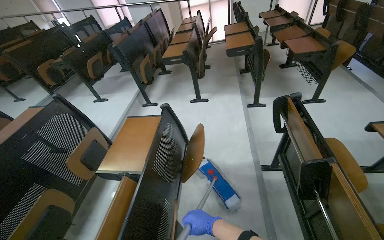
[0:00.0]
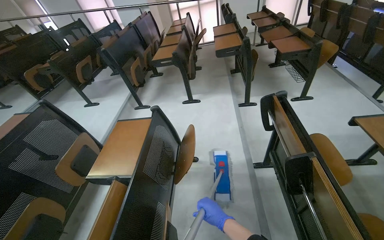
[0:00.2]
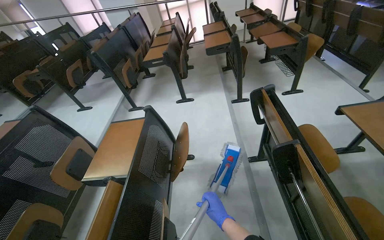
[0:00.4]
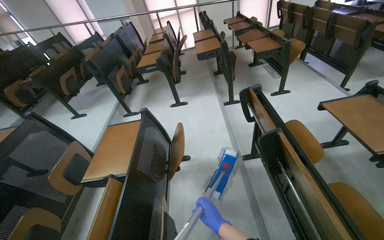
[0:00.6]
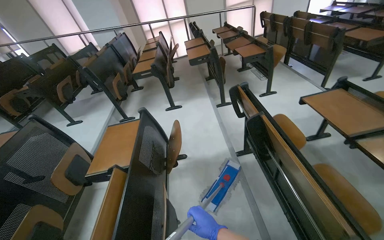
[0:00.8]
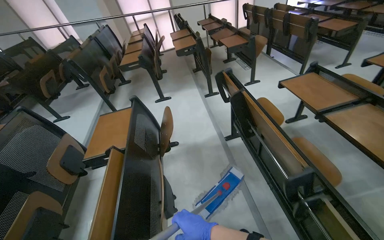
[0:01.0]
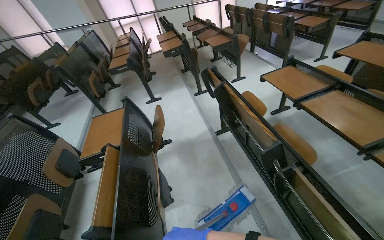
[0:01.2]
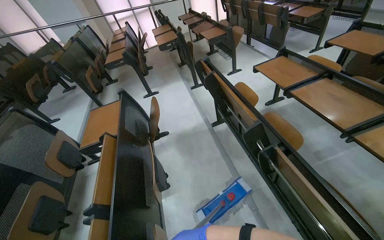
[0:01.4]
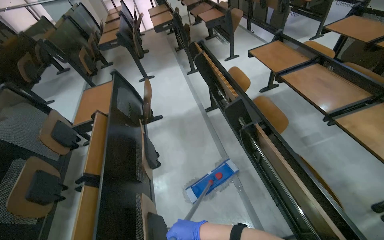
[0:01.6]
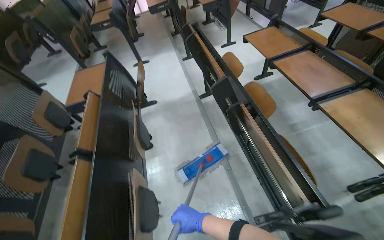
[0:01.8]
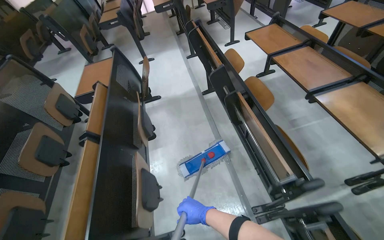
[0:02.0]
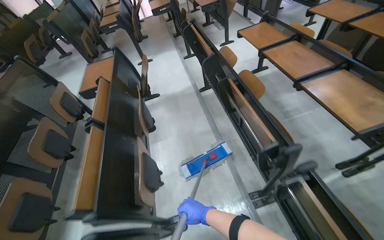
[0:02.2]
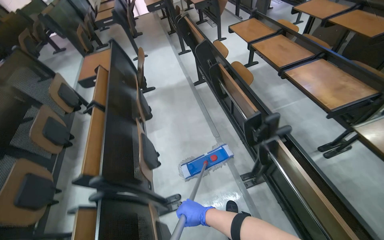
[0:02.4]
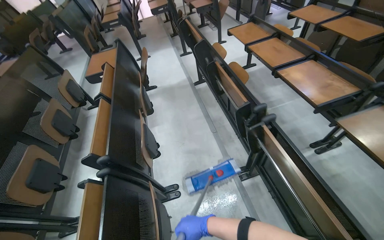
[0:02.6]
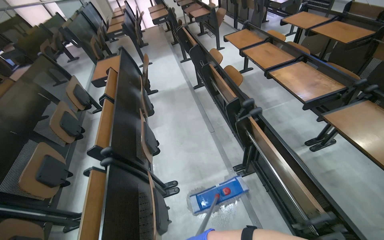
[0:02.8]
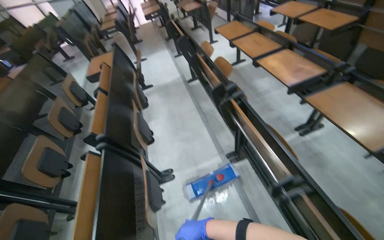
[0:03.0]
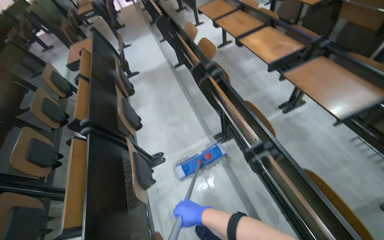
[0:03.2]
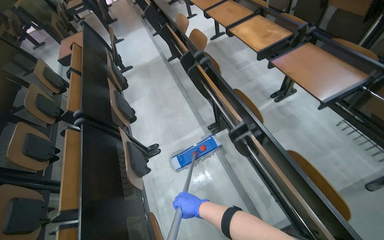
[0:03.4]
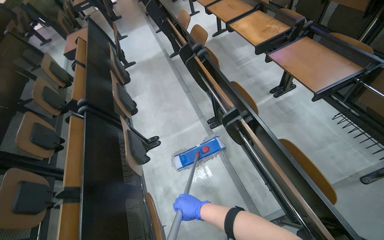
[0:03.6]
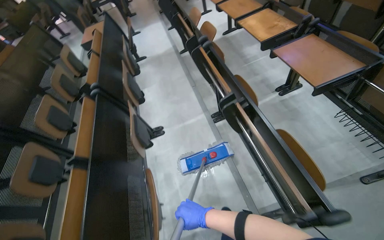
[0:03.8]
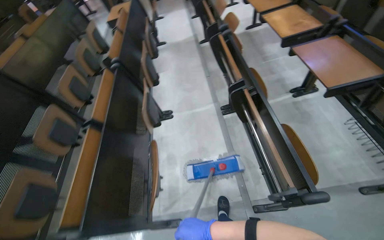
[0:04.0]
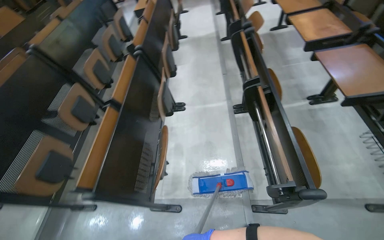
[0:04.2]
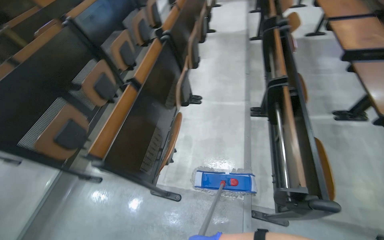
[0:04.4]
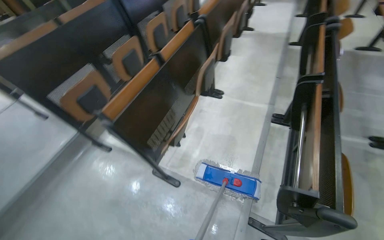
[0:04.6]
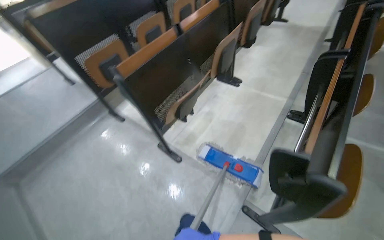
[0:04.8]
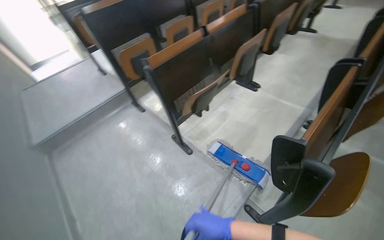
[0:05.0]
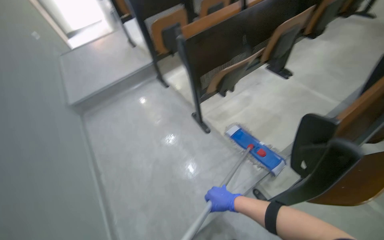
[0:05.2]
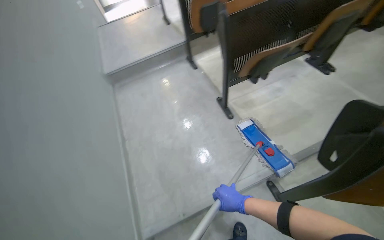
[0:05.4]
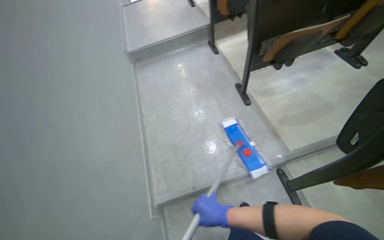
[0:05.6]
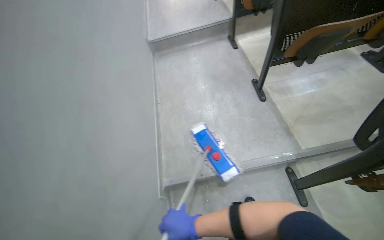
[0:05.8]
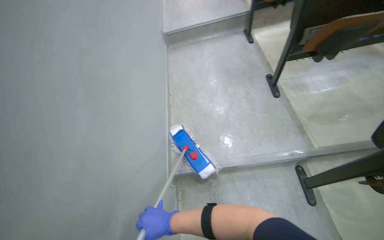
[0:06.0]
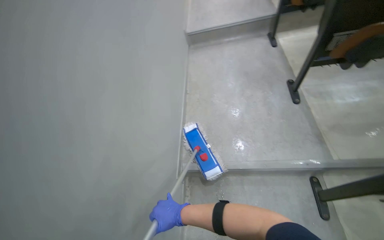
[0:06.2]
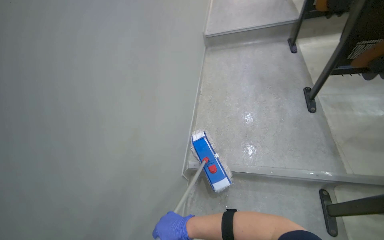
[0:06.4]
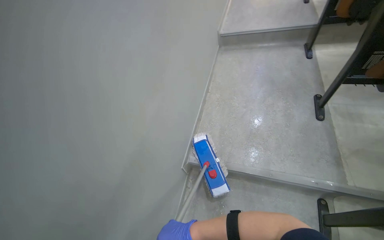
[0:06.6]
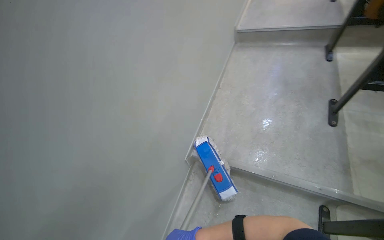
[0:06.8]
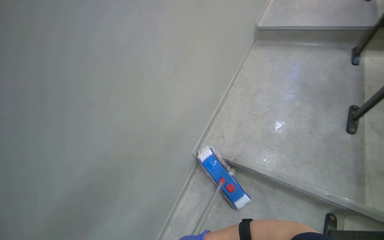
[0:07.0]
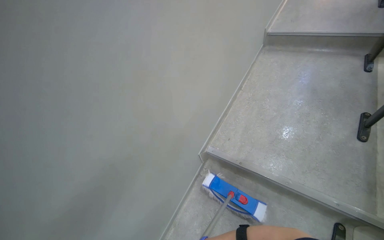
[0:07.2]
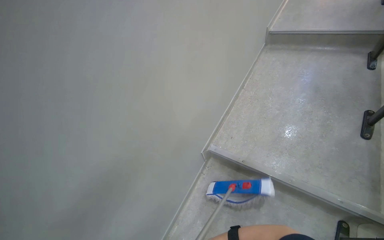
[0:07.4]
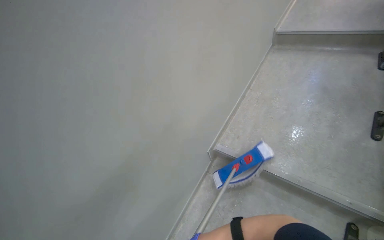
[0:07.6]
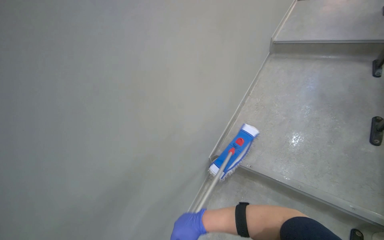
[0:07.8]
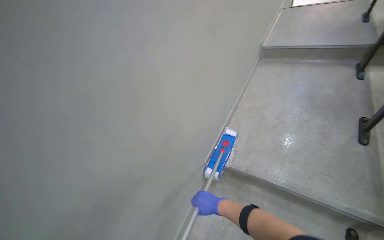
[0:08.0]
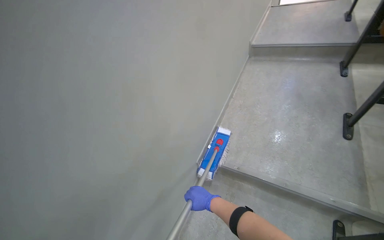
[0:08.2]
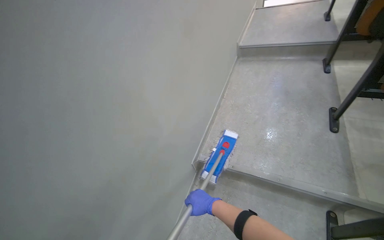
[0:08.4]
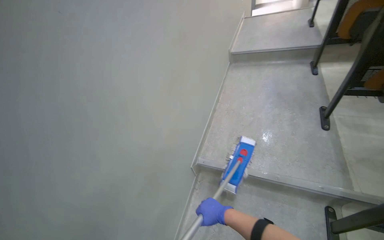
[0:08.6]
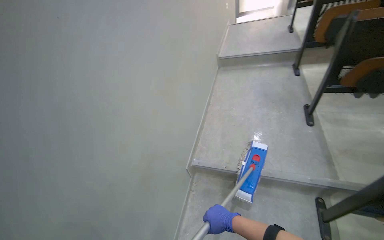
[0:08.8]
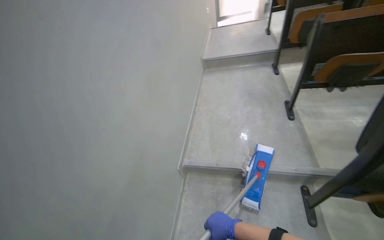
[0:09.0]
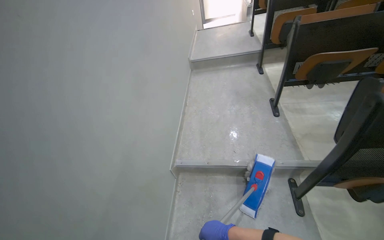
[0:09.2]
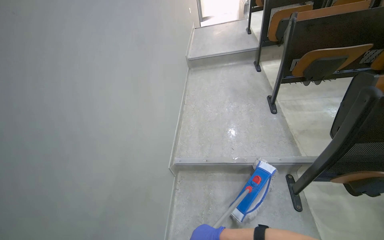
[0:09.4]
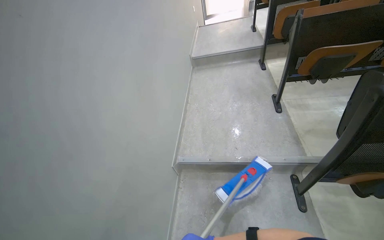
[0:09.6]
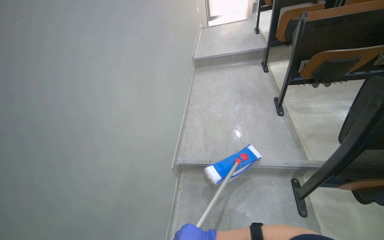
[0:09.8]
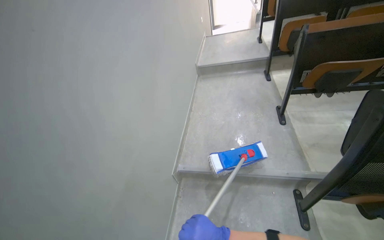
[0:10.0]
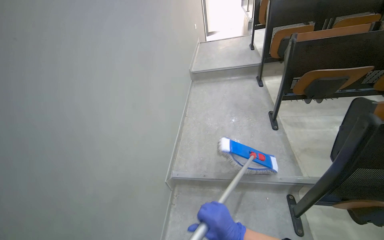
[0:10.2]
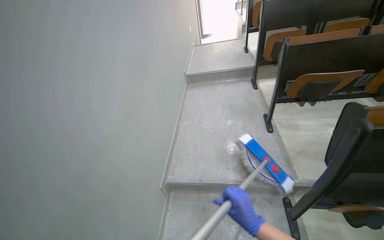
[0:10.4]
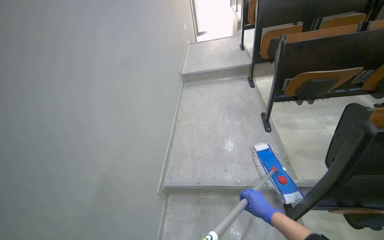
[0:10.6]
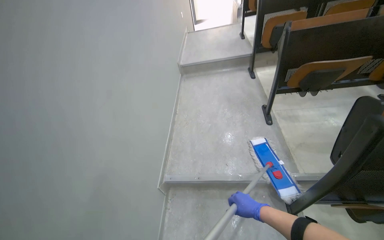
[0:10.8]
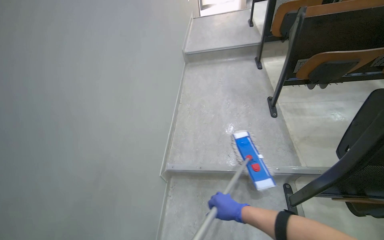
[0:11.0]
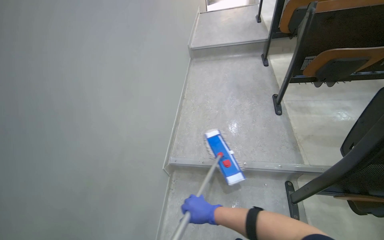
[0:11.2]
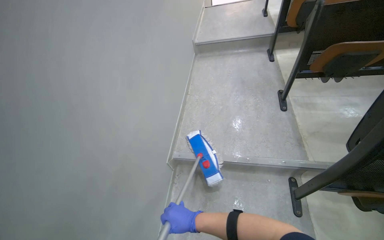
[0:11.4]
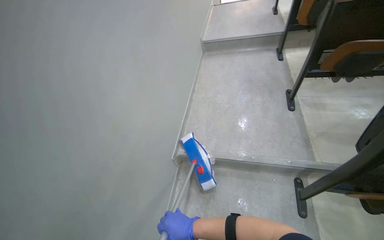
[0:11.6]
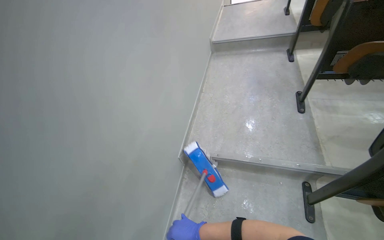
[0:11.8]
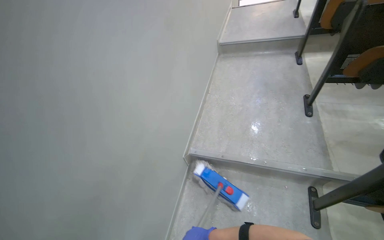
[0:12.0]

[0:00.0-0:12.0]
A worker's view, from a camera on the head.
Job: mopping floor.
The whole recording: Mopping lecture hall floor. The worker mops the floor of the lecture hall, moving between the rows of seats.
0:00.0 to 0:01.6: The camera travels approximately 60 cm. The wearer's head swings about 20 degrees to the right.
0:01.6 to 0:03.0: The camera is carried about 90 cm.
0:03.0 to 0:04.4: The camera travels approximately 60 cm. The head turns to the left by roughly 30 degrees.
0:04.4 to 0:06.0: The camera is carried approximately 80 cm. The head rotates about 70 degrees to the left. The wearer looks roughly 15 degrees further downward.
0:06.0 to 0:07.6: The head turns to the left by about 40 degrees.
0:07.6 to 0:09.0: The wearer looks approximately 20 degrees further to the right.

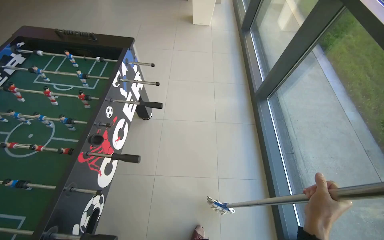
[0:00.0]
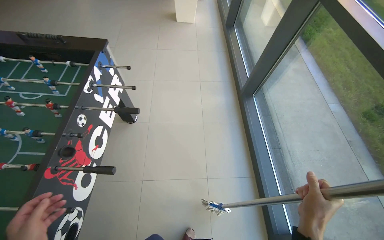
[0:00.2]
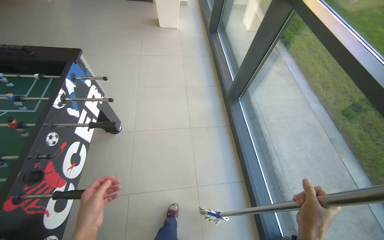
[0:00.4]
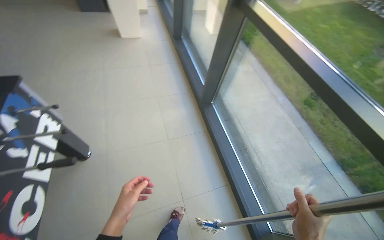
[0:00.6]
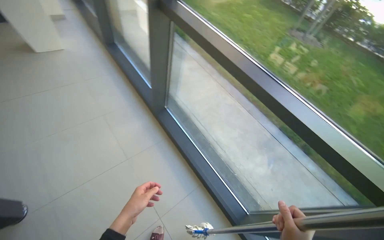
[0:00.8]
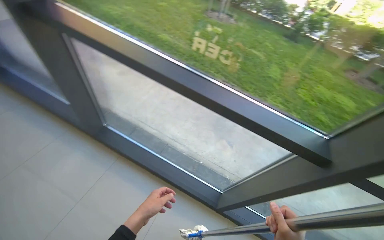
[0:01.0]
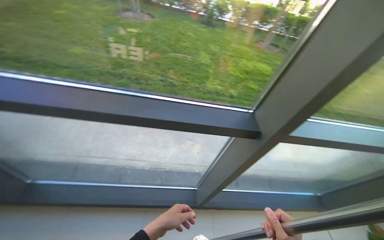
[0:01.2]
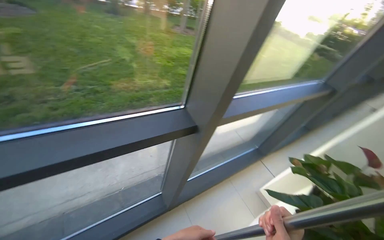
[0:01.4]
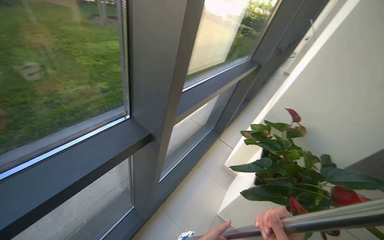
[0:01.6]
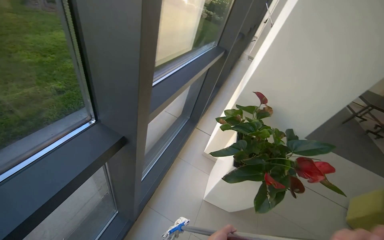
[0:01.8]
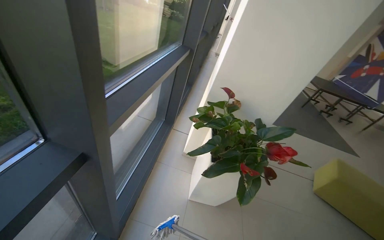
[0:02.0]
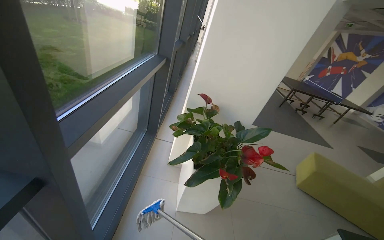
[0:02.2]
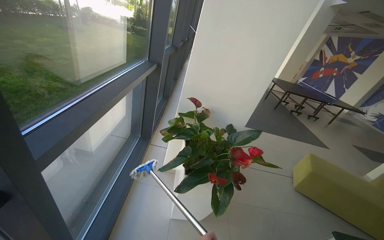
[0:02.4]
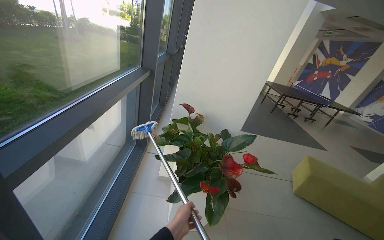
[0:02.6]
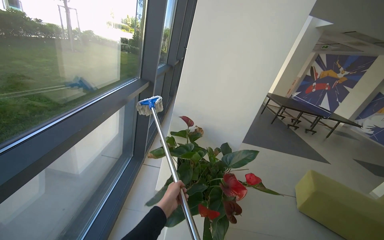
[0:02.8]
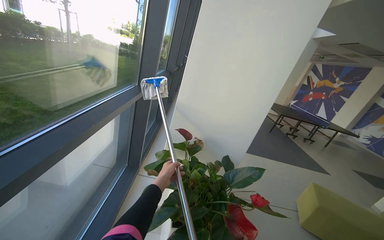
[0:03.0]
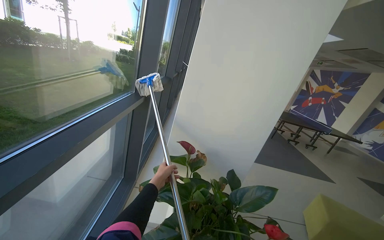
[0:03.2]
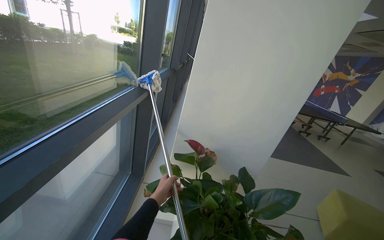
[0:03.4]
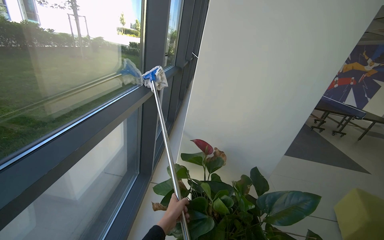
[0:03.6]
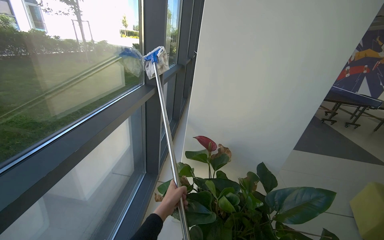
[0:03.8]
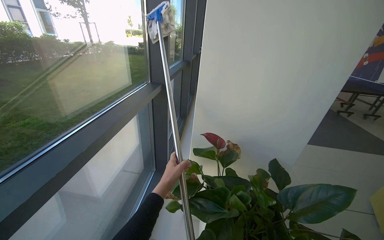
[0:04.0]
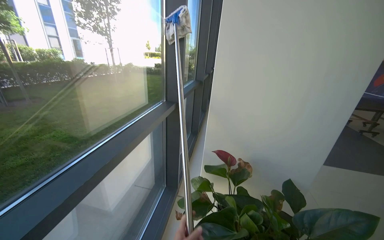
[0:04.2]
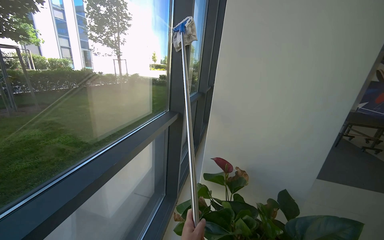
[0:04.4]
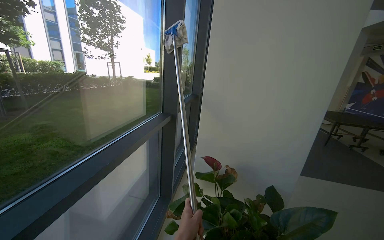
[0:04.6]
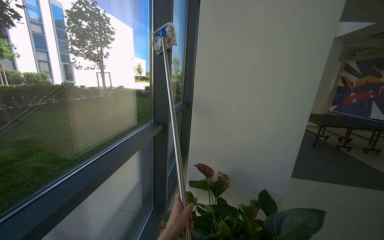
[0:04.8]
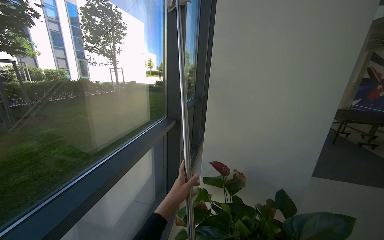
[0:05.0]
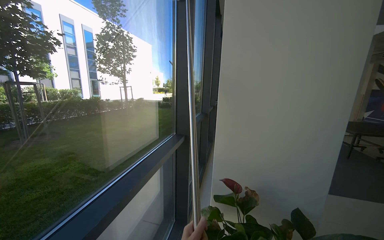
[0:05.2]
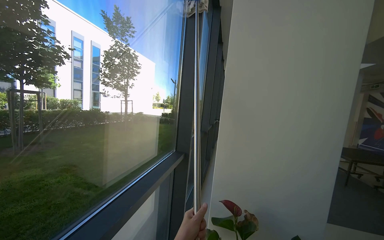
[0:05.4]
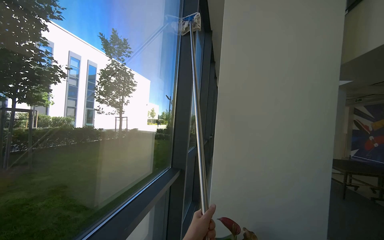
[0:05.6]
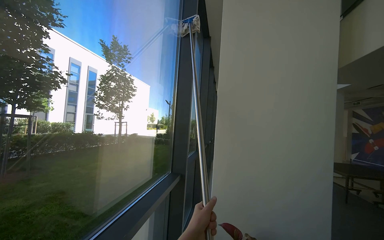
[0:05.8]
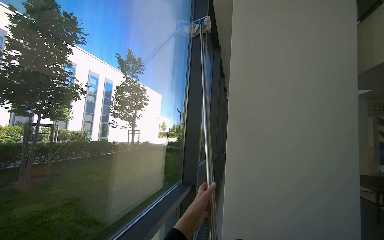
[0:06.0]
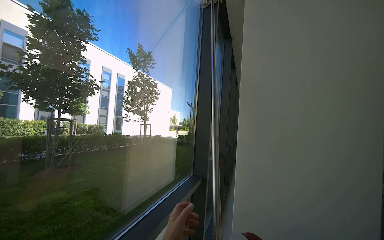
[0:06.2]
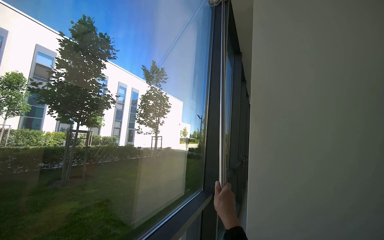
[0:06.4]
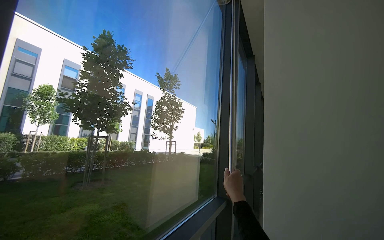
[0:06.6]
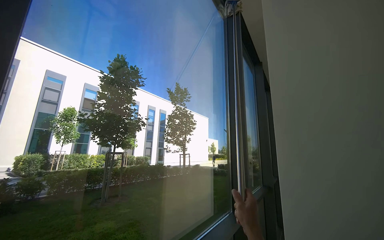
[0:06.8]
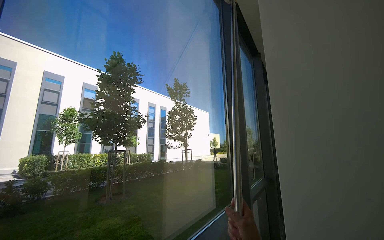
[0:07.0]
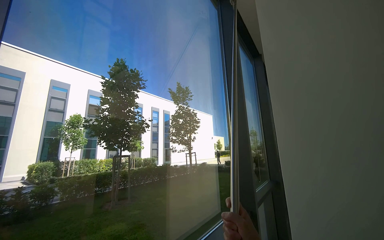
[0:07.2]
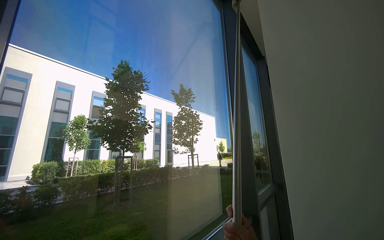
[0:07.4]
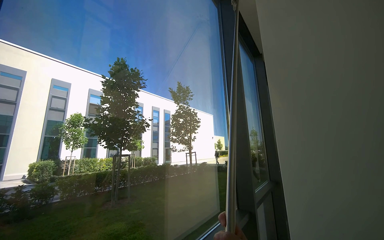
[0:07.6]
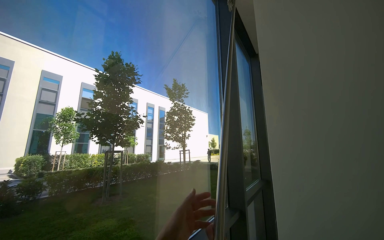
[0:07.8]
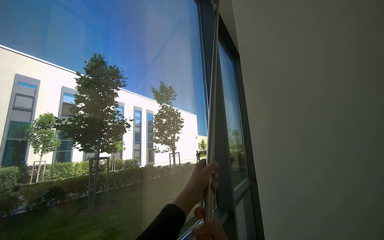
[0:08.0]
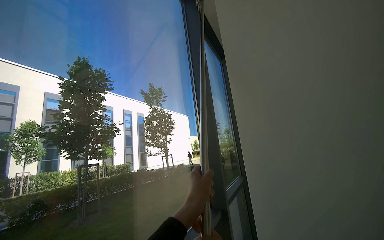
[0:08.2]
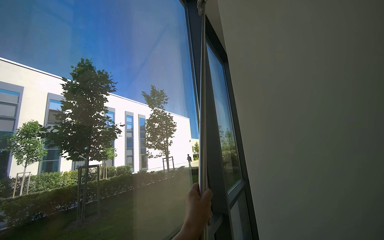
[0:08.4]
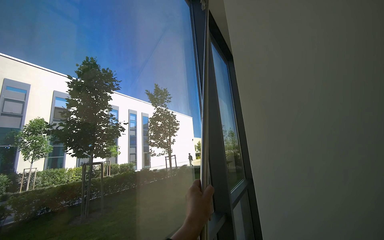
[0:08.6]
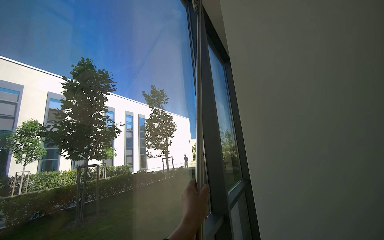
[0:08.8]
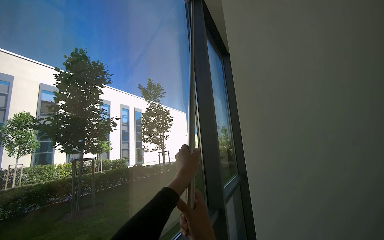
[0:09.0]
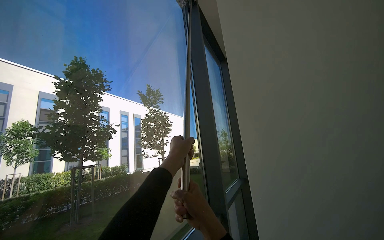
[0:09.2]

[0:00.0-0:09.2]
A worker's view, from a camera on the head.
Job: cleaning windows.
The whole recording: Wiping large windows. The worker wipes the large windows with a long-handled tool.
0:00.0 to 0:01.6: The camera travels approximately 50 cm. The wearer's head swings about 145 degrees to the right.
0:01.6 to 0:03.0: The wearer's head swings approximately 35 degrees to the right.
0:04.6 to 0:06.2: The wearer looks some 20 degrees further upward.
0:06.2 to 0:07.6: The view pans to the left by roughly 15 degrees.
